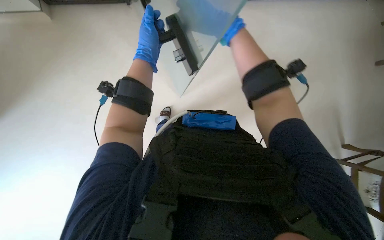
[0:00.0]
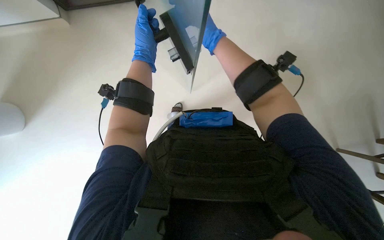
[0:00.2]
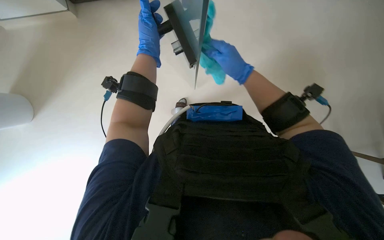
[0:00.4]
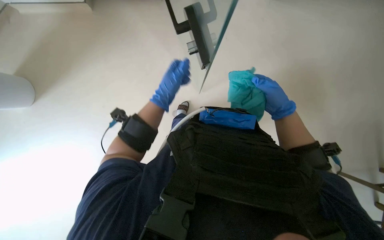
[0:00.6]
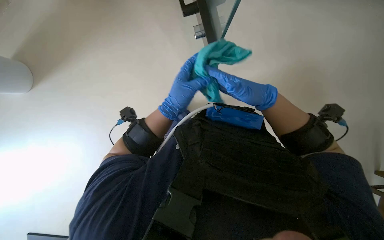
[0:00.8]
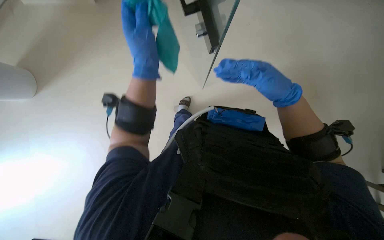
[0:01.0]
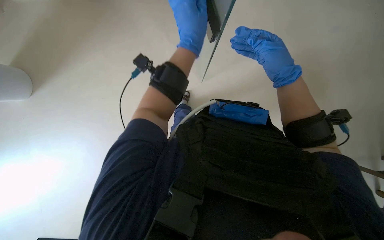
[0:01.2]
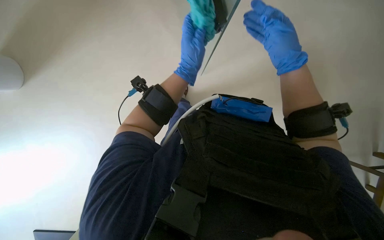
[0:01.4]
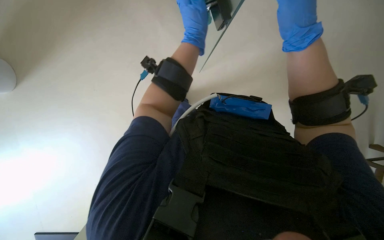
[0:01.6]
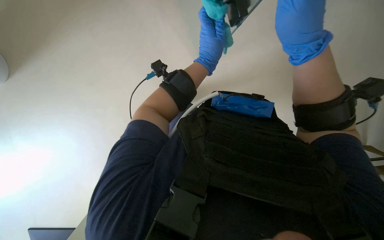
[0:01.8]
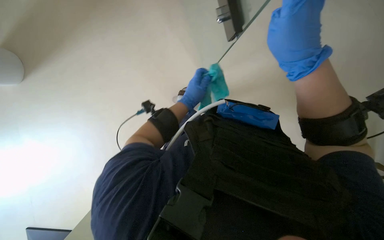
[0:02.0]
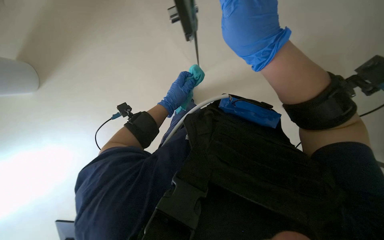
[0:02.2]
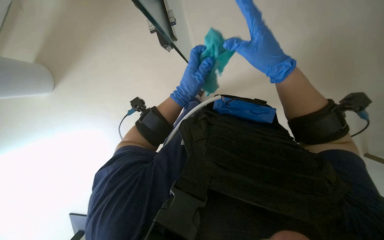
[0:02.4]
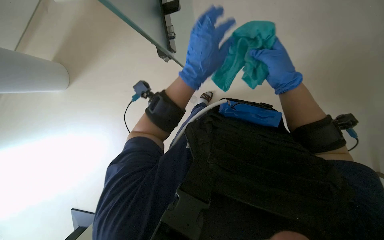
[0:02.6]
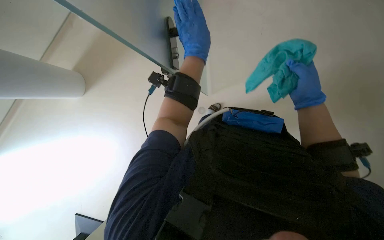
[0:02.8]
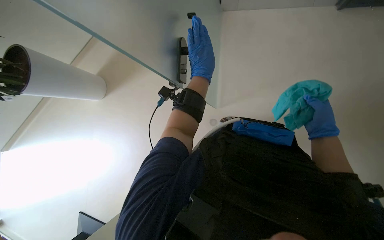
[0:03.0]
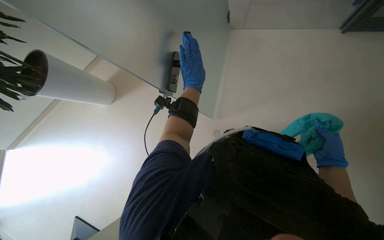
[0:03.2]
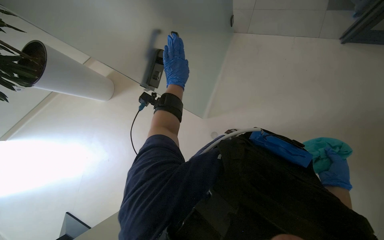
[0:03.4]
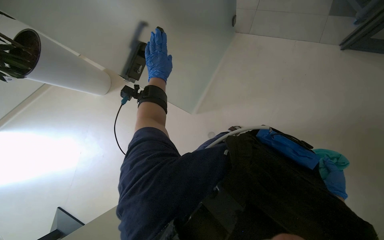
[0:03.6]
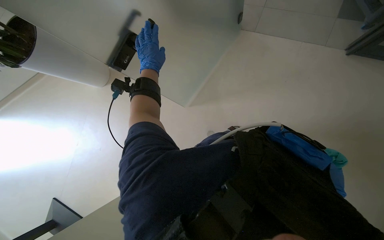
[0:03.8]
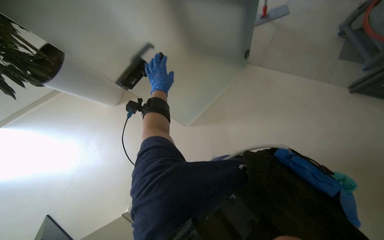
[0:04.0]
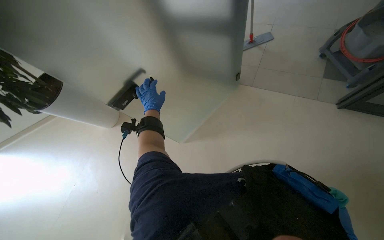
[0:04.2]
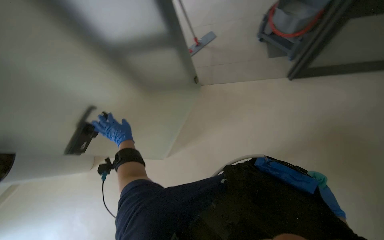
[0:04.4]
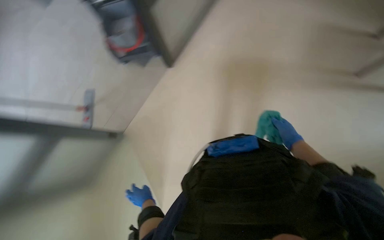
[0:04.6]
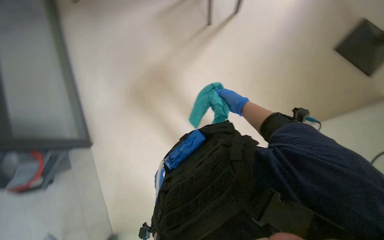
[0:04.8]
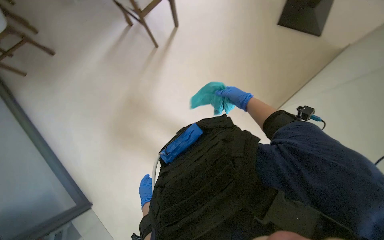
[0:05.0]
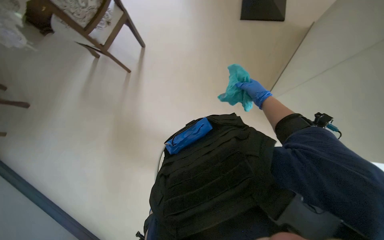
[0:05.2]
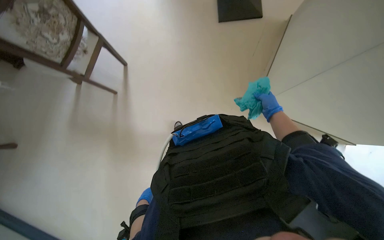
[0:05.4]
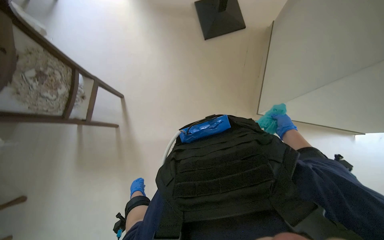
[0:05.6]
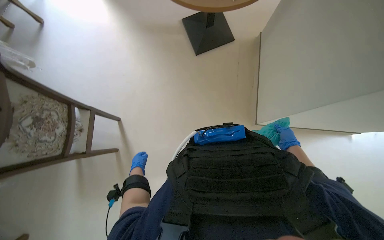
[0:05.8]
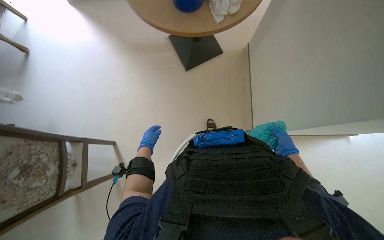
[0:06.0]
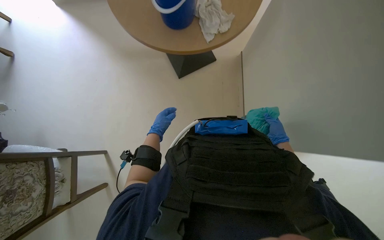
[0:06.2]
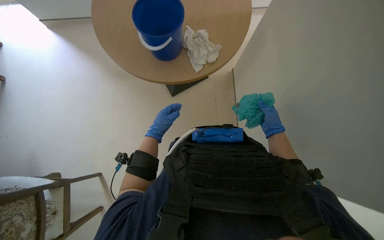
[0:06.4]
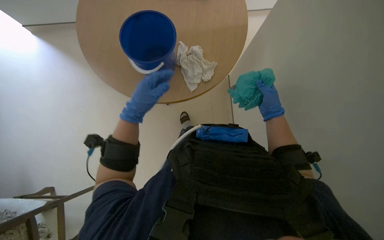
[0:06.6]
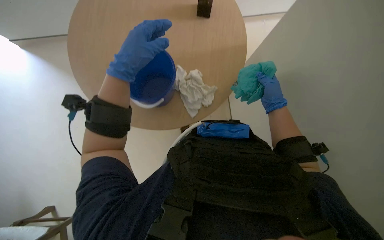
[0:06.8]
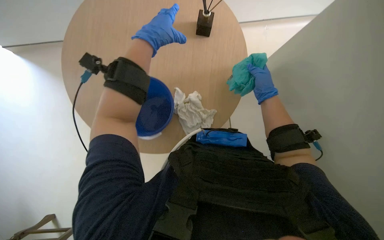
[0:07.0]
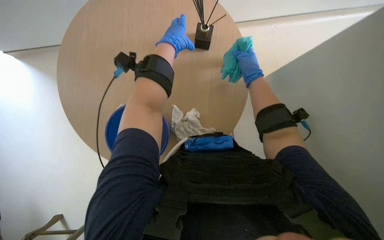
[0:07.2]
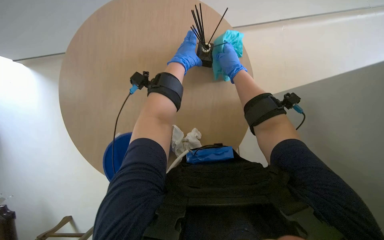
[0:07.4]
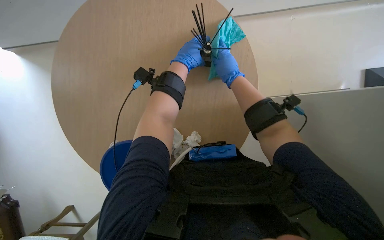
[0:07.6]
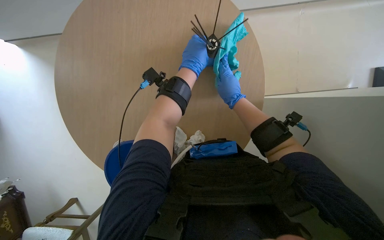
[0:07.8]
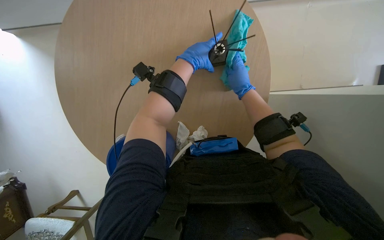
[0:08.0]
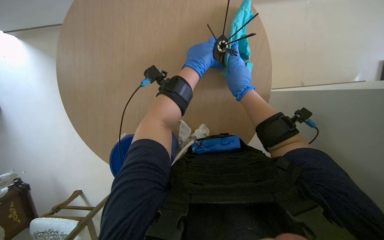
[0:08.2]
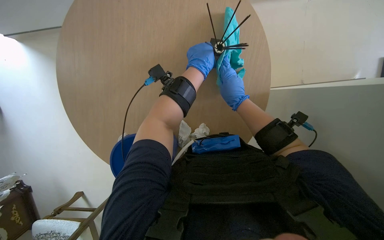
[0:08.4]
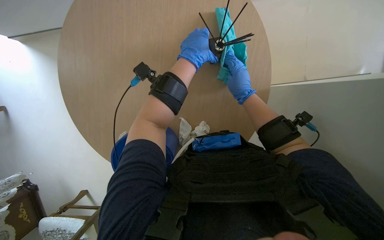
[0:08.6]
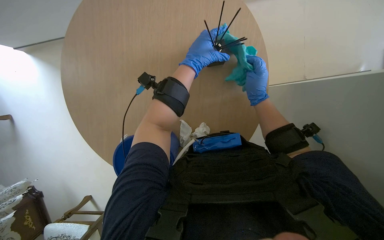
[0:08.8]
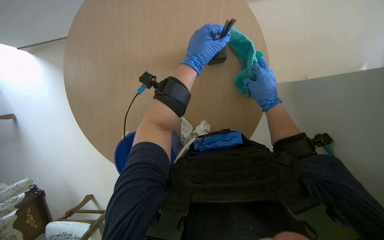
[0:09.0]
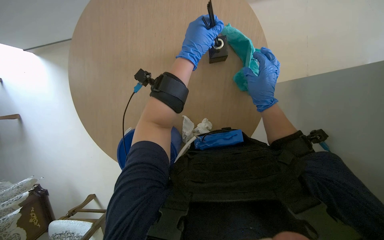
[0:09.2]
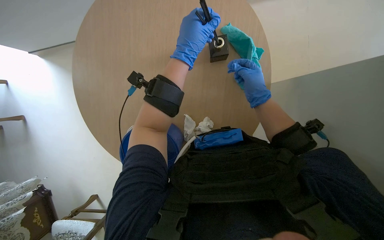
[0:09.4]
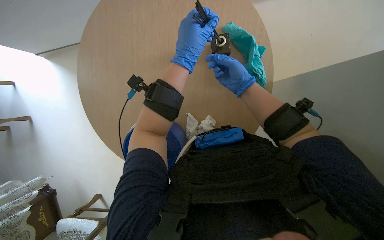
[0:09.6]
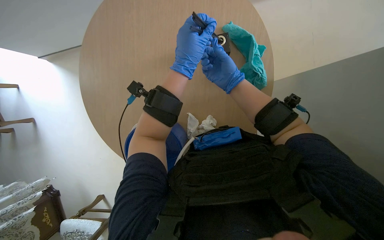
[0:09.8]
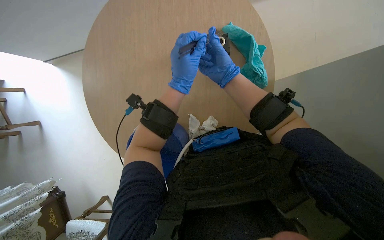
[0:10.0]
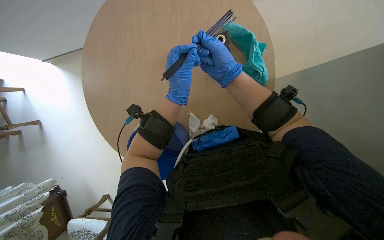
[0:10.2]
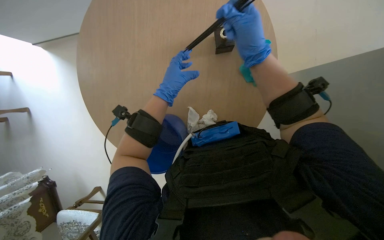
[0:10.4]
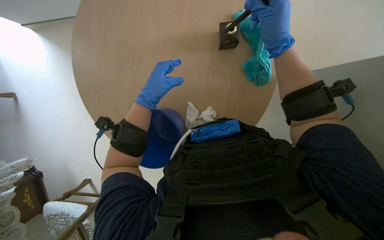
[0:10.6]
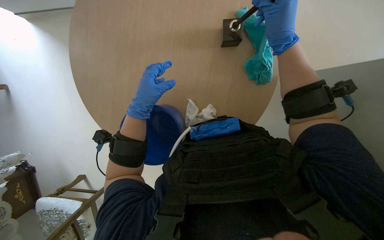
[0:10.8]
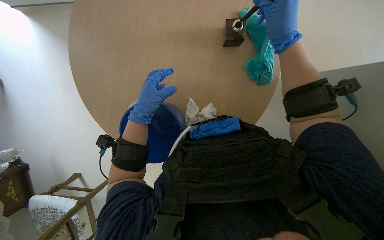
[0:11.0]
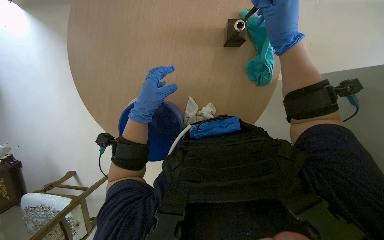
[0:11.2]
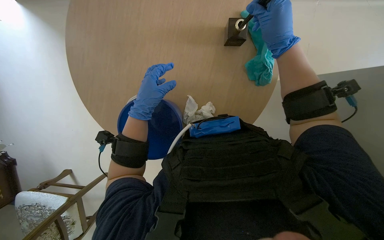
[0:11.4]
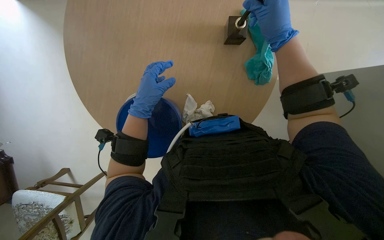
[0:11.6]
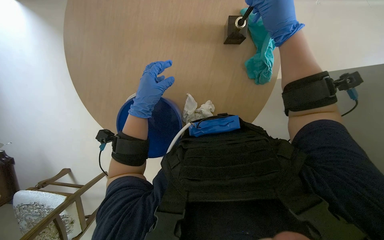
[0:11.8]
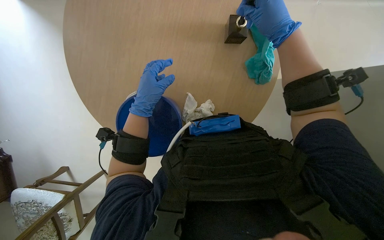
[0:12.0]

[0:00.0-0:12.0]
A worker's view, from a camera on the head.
Job: wiping surfaces.
The whole recording: Wiping furniture and surfaces. The worker wipes various surfaces including plants, chairs, tables, cabinets, and a wall with a cloth.
0:00.0 to 0:01.6: The right hand moves to the right, approximately 15 cm, and moves approximately 15 cm down the picture and comes back, while the left hand moves up and down the picture over roughly 20 cm, changing direction 3 times.
0:01.6 to 0:03.0: The view pans to the right by some 15 degrees. The view tips upward by some 30 degrees.
0:03.0 to 0:04.4: The camera pitches upward, by roughly 15 degrees. The left hand moves to the left and farther from the camera, some 30 cm.
0:04.4 to 0:06.0: The camera is carried about 40 cm. The wearer's head swings some 105 degrees to the right.
0:06.0 to 0:07.6: The view tilts approximately 20 degrees upward. The right hand travels up the picture and to the left by some 50 cm. Meanwhile the left hand heads up the picture and to the right, covering approximately 50 cm.
0:07.6 to 0:09.0: The right hand shifts some 15 cm down the picture and to the right.
0:09.0 to 0:10.4: The right hand travels nearer to the camera, to the left and up the picture by roughly 20 cm, while the left hand goes roughly 10 cm to the left and down the picture.
0:10.4 to 0:12.0: The left hand travels down the picture by roughly 10 cm. The right hand moves up the picture, approximately 10 cm.

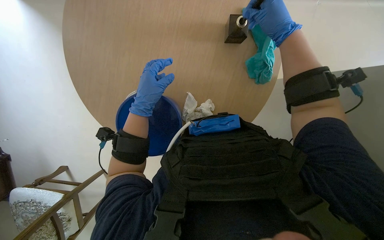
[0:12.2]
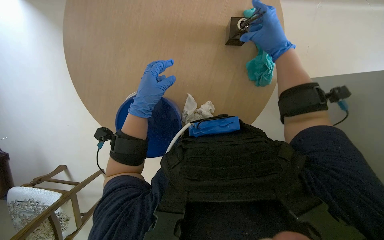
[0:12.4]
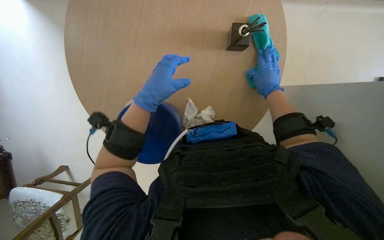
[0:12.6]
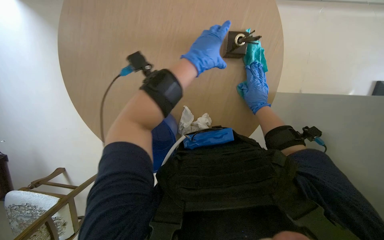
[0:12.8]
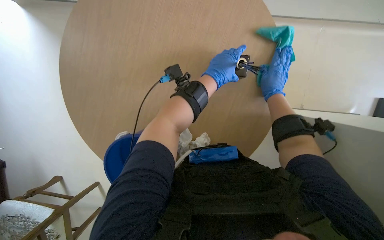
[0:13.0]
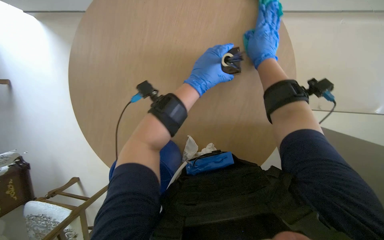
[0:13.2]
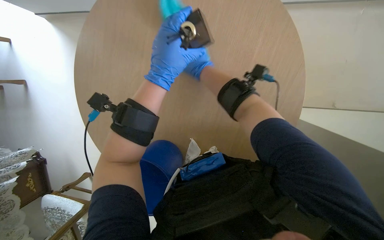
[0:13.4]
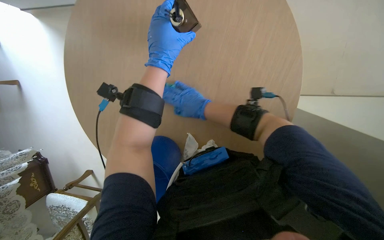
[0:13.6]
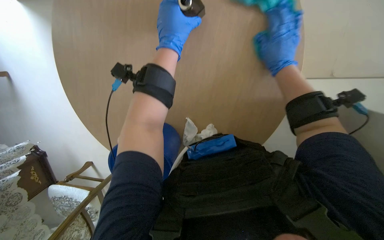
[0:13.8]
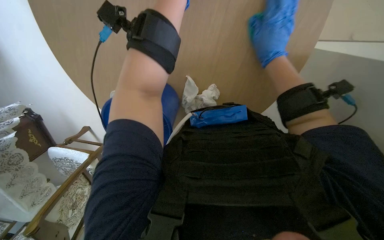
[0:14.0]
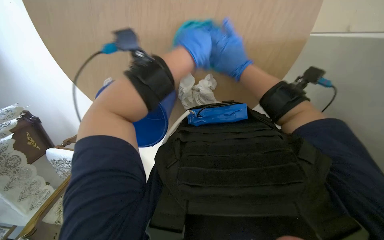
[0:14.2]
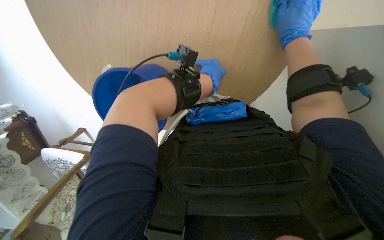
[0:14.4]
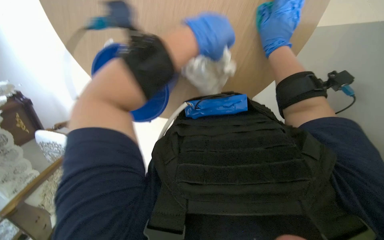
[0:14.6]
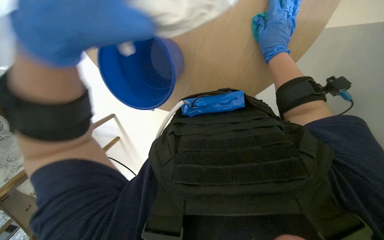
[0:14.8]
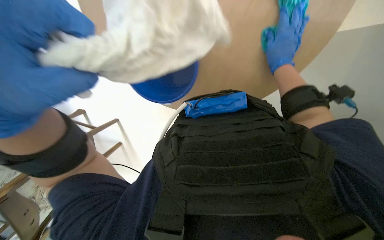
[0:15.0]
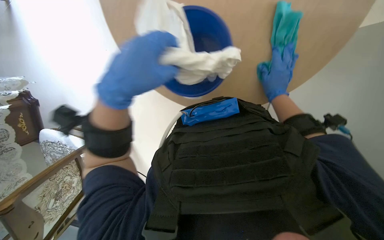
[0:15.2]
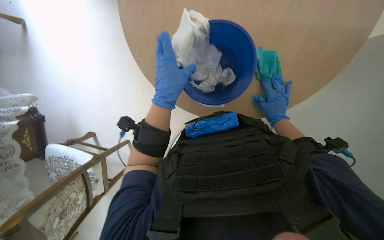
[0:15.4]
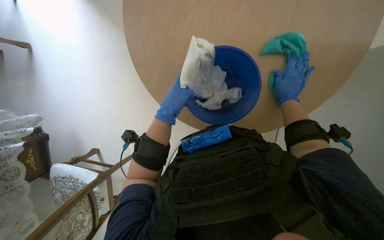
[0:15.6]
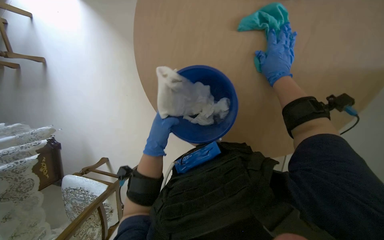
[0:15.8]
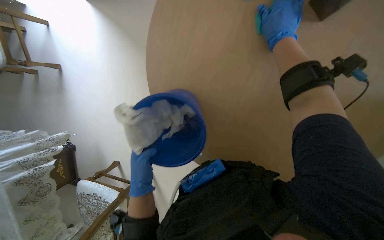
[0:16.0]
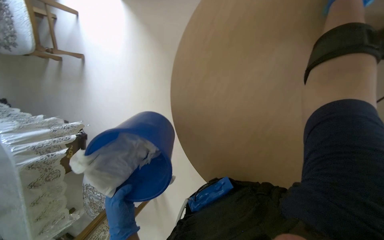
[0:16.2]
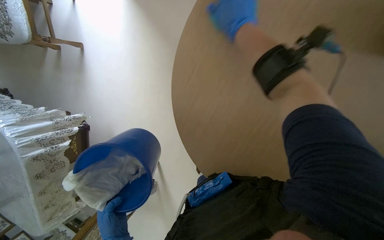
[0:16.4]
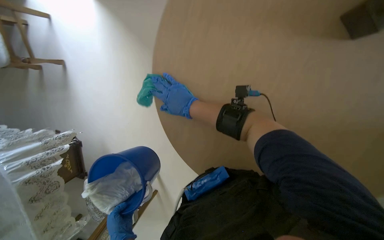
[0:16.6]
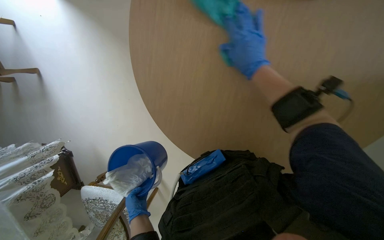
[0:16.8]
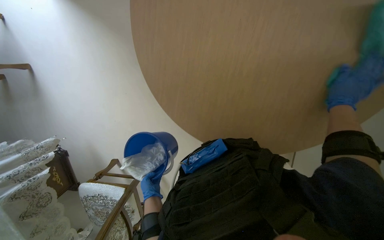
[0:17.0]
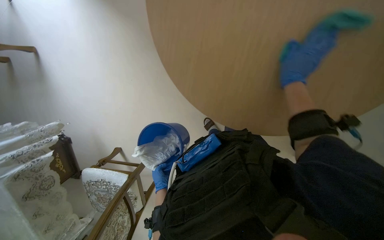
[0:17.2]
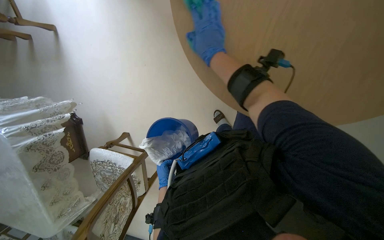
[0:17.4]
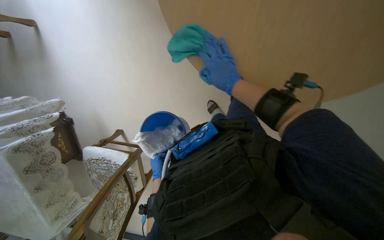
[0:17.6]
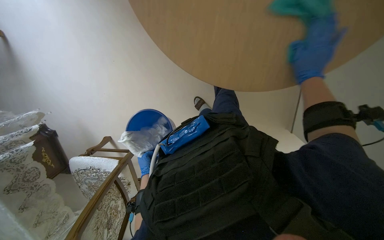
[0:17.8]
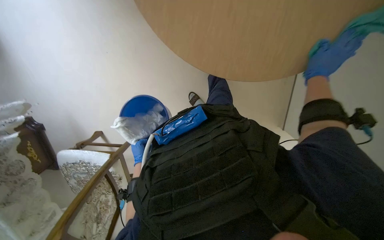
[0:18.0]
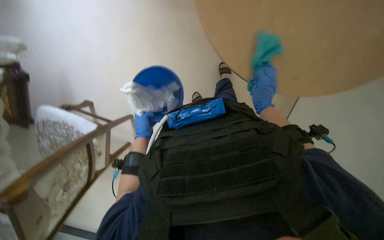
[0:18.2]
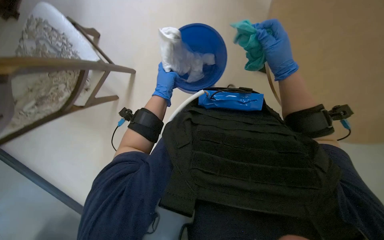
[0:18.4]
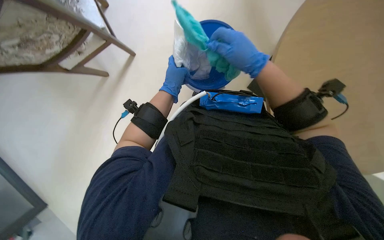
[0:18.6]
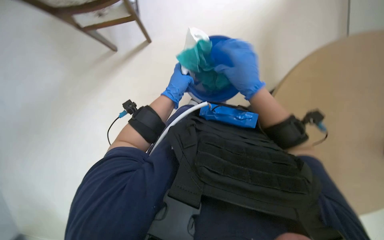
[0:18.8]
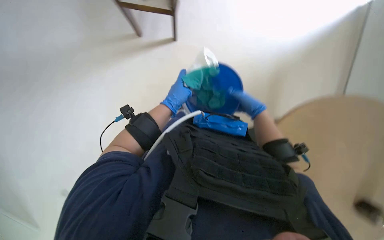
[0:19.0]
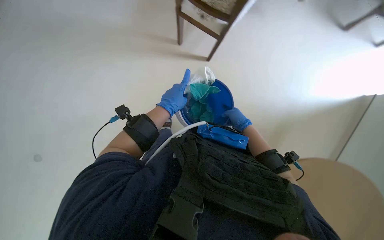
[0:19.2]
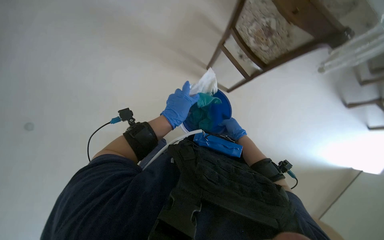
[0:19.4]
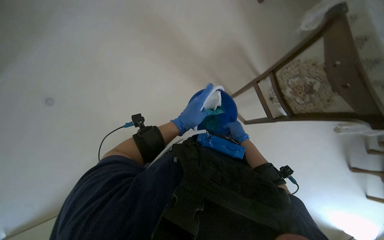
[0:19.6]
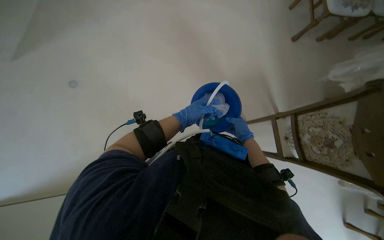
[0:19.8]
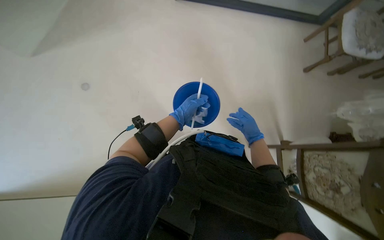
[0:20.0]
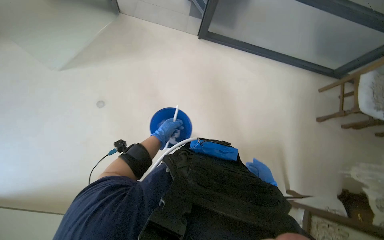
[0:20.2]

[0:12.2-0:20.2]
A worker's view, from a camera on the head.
Job: wiping surfaces.
The whole recording: Wiping furniture and surfaces. The worker wipes various surfaces including plants, chairs, tables, cabinets, and a wall with a cloth.
0:12.2 to 0:13.8: The view pans to the left by some 20 degrees. The right hand goes nearer and farther, approximately 25 cm each way, reversing 2 times. Meanwhile the left hand heads up the picture and to the right, covering roughly 20 cm.
0:13.8 to 0:15.4: The left hand shifts roughly 20 cm down the picture, while the right hand is displaced farther from the camera by some 15 cm.
0:17.0 to 0:18.6: The camera is aimed some 15 degrees further to the right. The scene rotates clockwise by about 25 degrees.
0:18.6 to 0:20.2: The camera pitches upward, by approximately 20 degrees. Everything in view rotates some 50 degrees clockwise.
